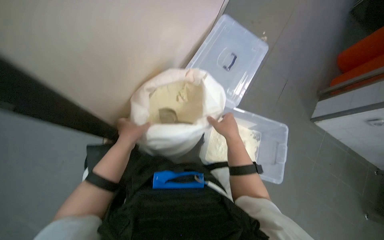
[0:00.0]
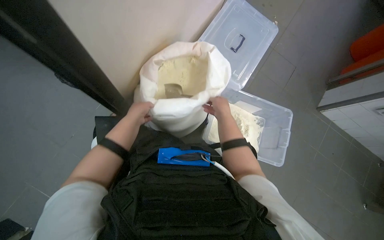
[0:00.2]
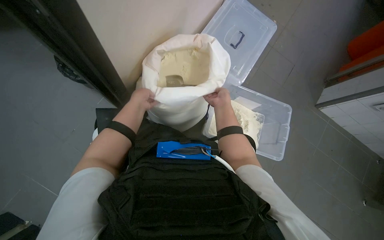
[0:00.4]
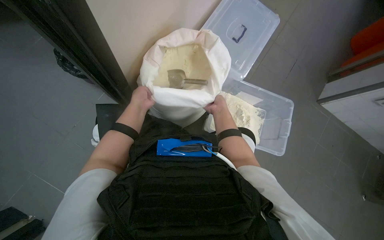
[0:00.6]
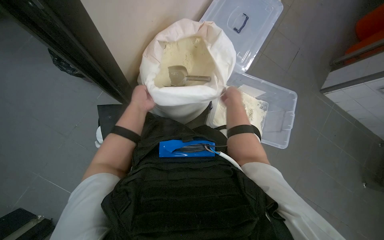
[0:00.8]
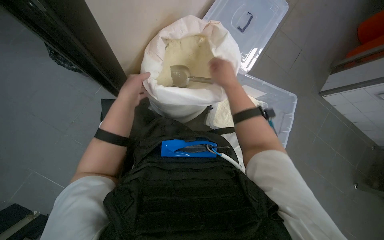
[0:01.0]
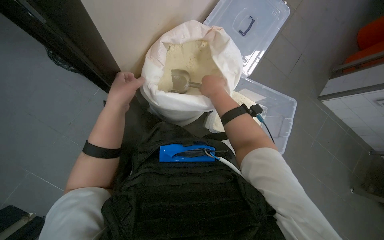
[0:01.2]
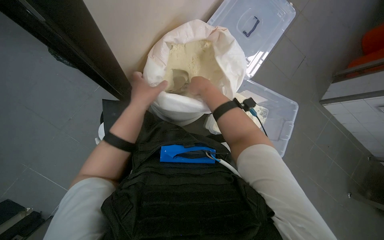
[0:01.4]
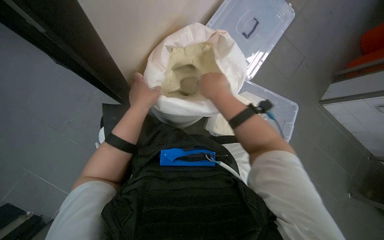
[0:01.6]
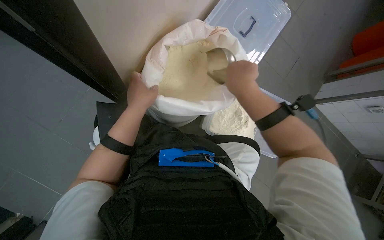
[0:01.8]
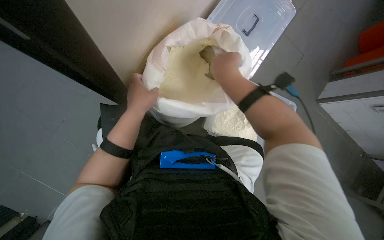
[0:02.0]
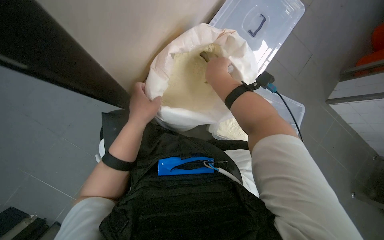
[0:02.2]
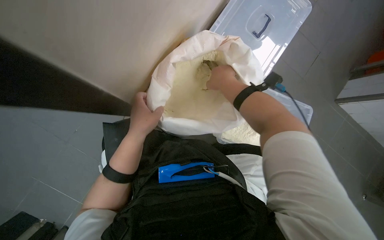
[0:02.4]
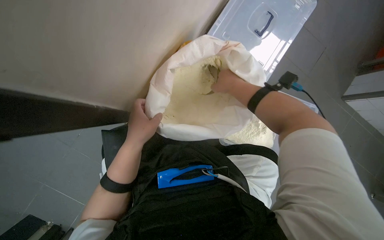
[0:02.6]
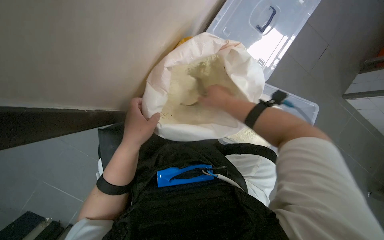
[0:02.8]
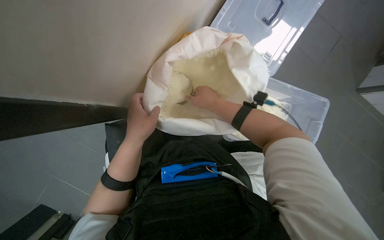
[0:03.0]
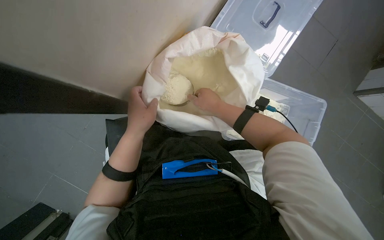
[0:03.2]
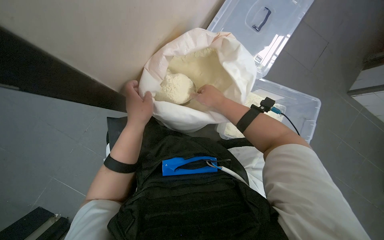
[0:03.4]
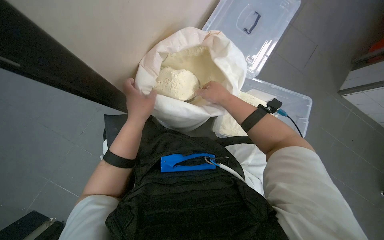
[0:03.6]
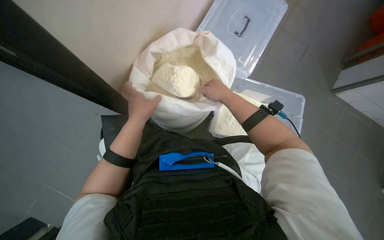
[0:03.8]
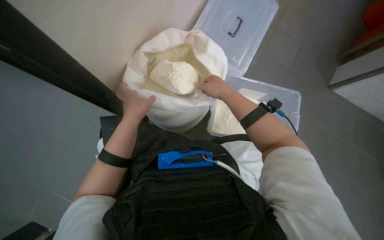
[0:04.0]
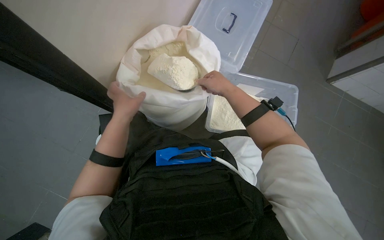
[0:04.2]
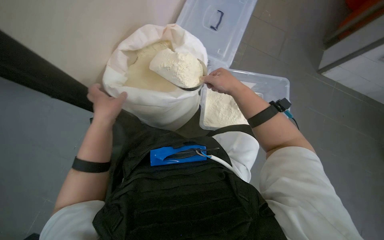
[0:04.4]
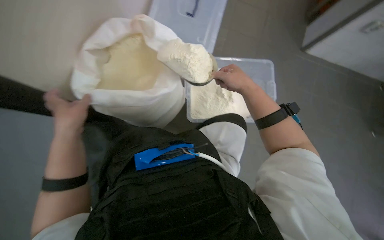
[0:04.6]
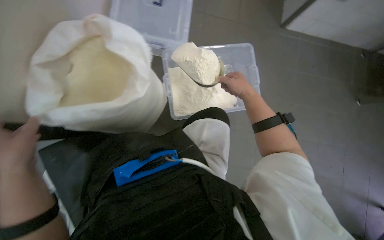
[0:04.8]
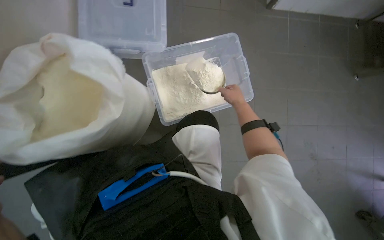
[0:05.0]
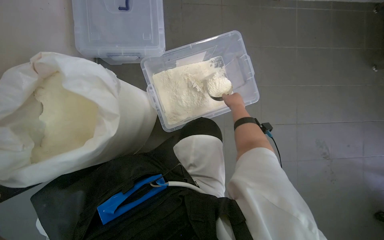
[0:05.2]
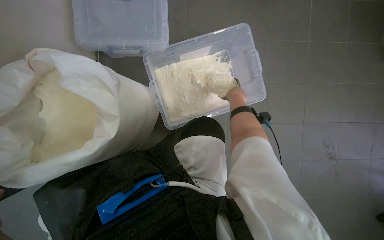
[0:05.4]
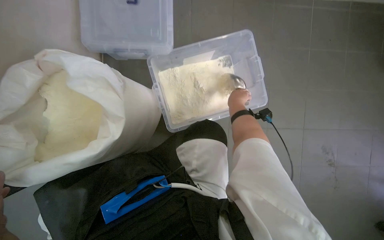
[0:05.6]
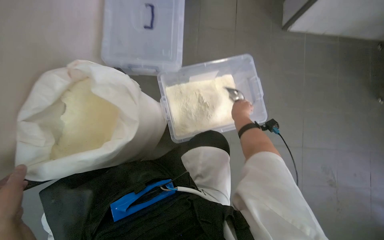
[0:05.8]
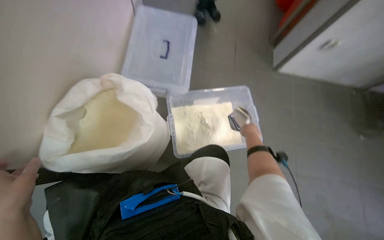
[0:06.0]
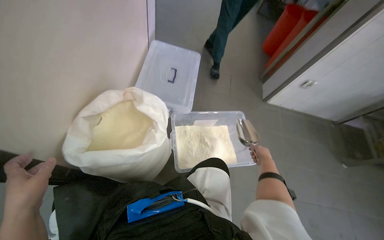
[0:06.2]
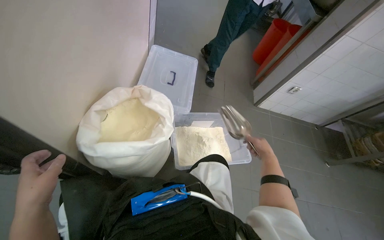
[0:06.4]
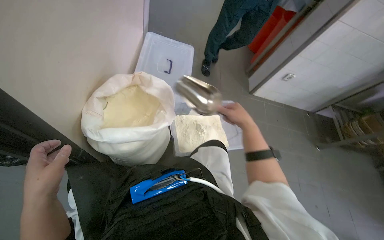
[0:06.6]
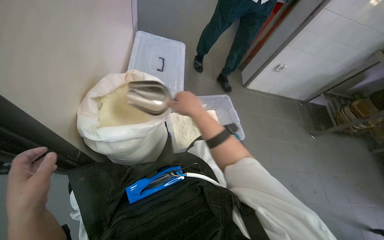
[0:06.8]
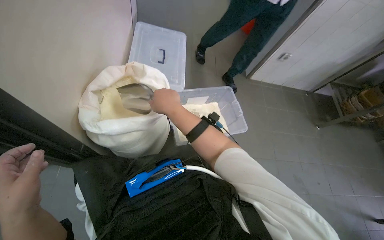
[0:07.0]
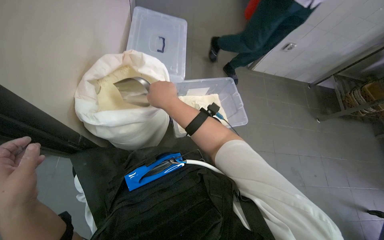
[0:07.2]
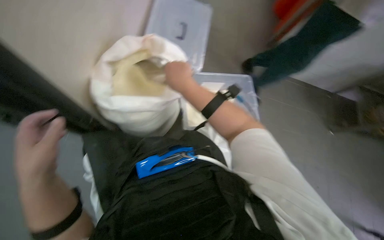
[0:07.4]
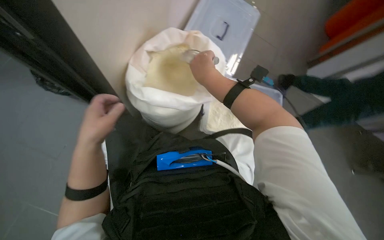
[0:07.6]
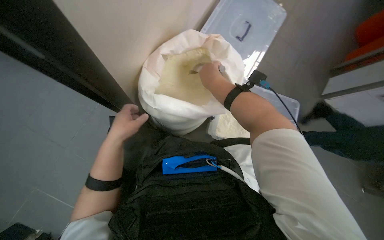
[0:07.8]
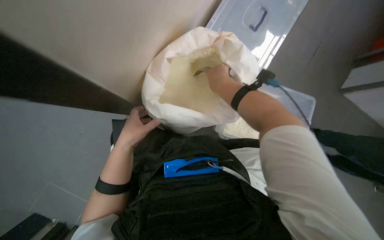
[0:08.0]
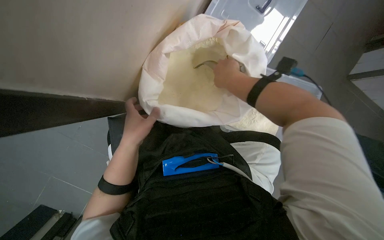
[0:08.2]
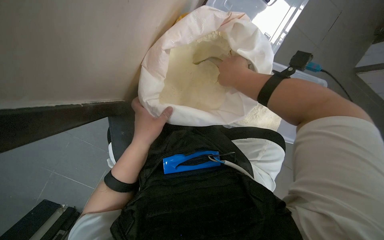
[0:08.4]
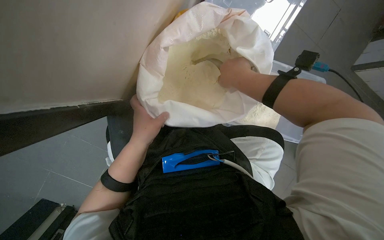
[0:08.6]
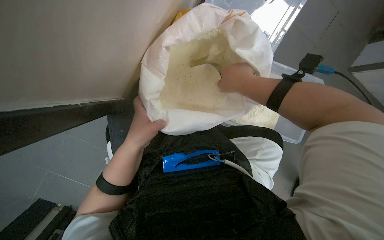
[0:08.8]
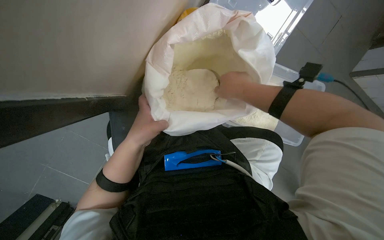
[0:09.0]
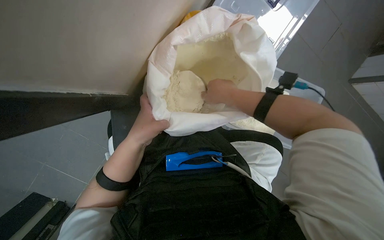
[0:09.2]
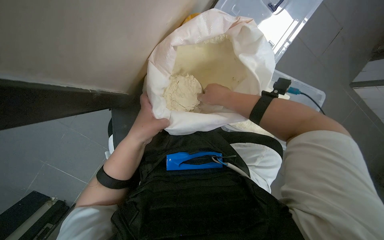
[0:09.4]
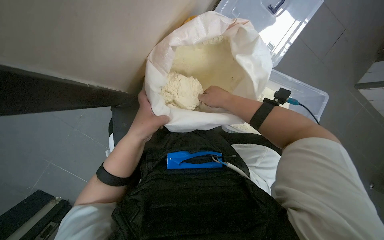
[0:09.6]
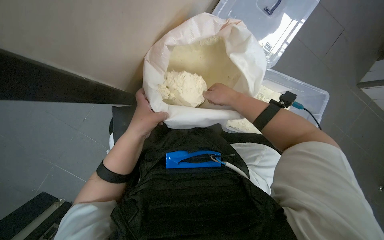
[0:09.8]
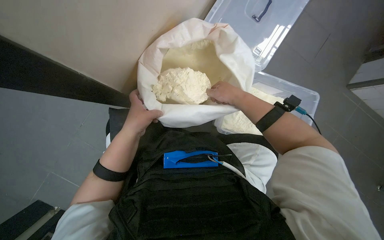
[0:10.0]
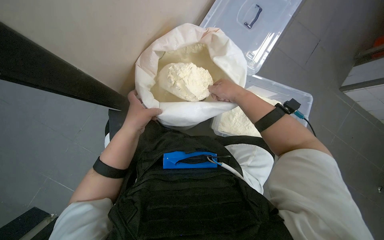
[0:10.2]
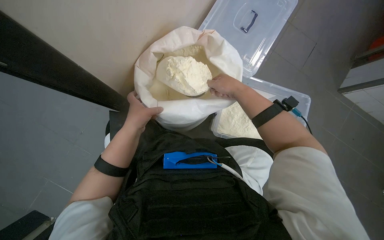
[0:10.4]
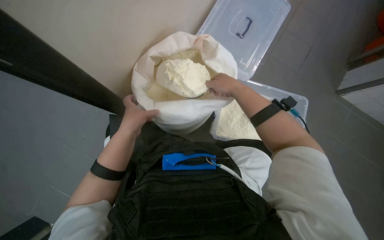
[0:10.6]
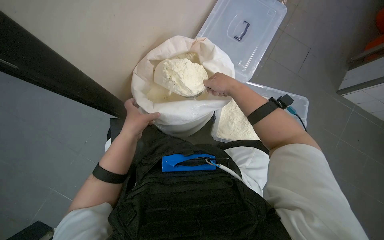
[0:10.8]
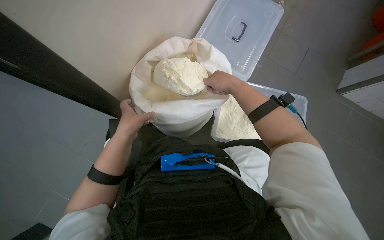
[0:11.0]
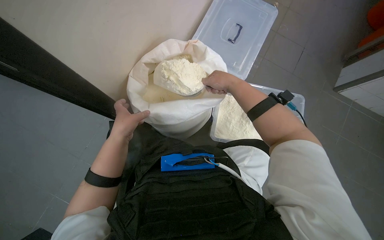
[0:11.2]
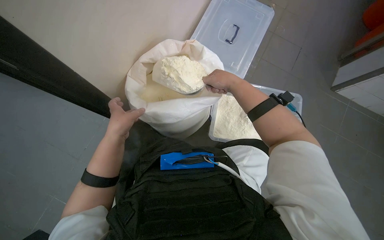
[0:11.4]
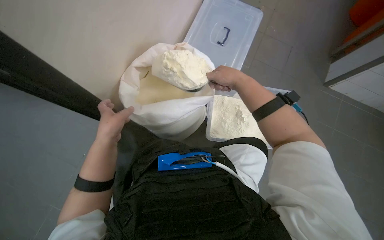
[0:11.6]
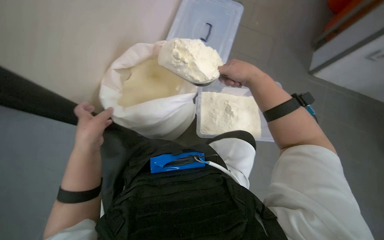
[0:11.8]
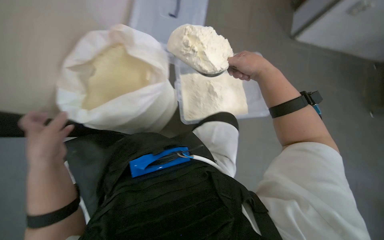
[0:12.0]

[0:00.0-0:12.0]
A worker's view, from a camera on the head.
Job: preparing food.
The whole recording: Scooping powder into container. The worker scoops powder from a large bag into a clear plastic container.
0.0 to 1.6 s: The right hand is displaced to the left by approximately 10 cm, and travels farther from the camera and back again, some 20 cm each way.
1.6 to 3.0 s: The left hand goes approximately 15 cm nearer to the camera; the right hand moves farther from the camera, some 10 cm.
3.0 to 4.4 s: The right hand heads nearer to the camera, covering roughly 15 cm.
6.0 to 7.6 s: The right hand moves to the left and nearer to the camera, roughly 50 cm.
7.6 to 9.0 s: The view tilts about 10 degrees downward.
10.4 to 12.0 s: The right hand shifts about 10 cm nearer to the camera. Meanwhile the left hand shifts approximately 15 cm nearer to the camera.

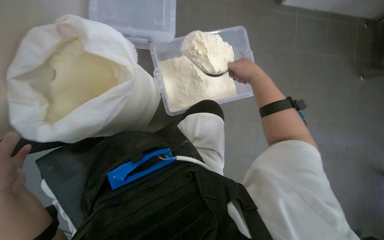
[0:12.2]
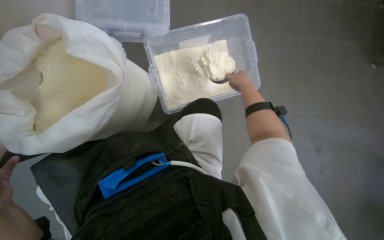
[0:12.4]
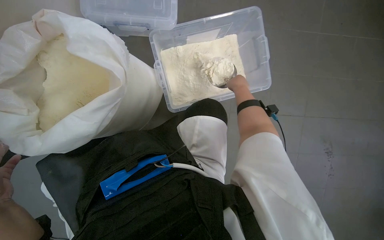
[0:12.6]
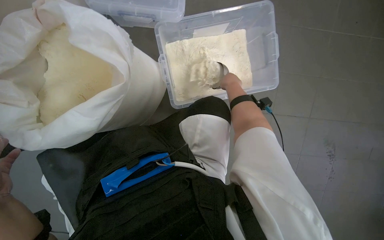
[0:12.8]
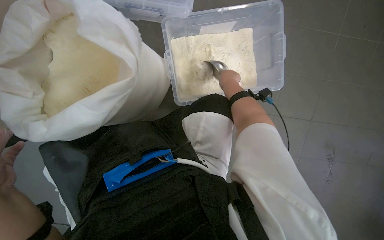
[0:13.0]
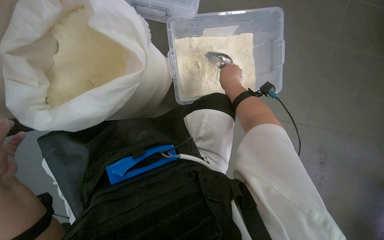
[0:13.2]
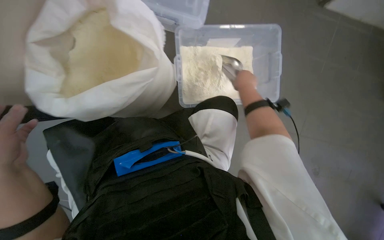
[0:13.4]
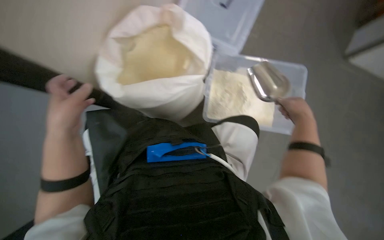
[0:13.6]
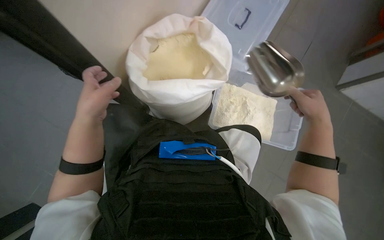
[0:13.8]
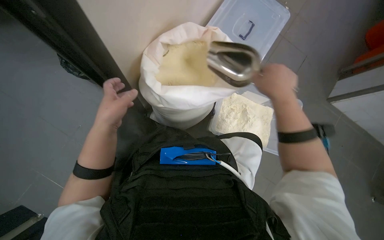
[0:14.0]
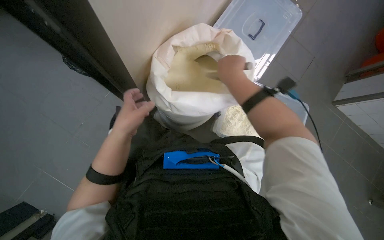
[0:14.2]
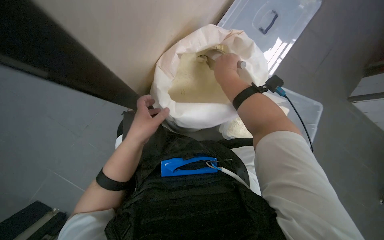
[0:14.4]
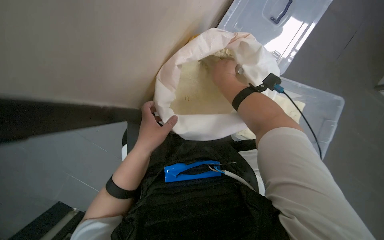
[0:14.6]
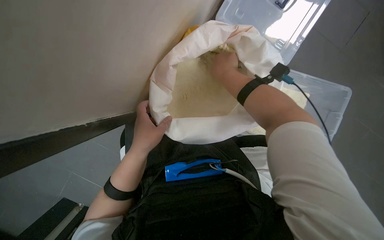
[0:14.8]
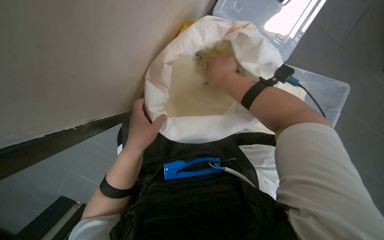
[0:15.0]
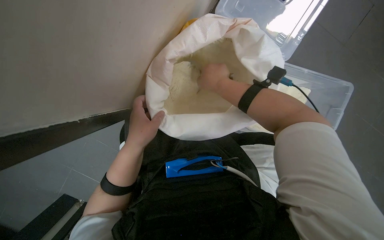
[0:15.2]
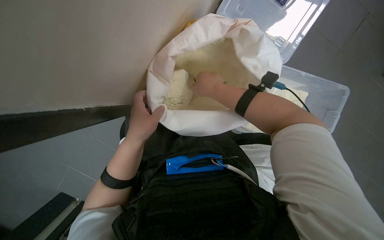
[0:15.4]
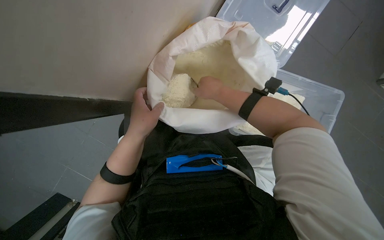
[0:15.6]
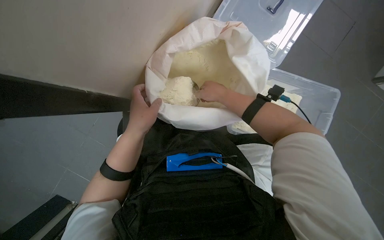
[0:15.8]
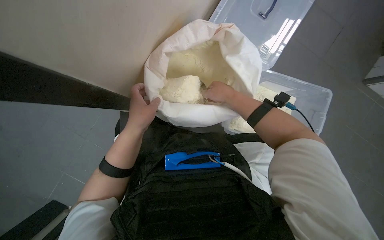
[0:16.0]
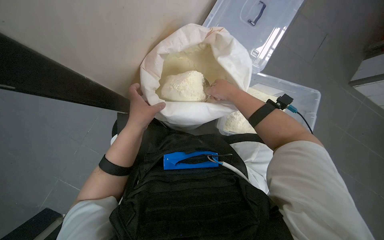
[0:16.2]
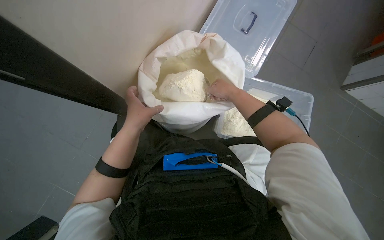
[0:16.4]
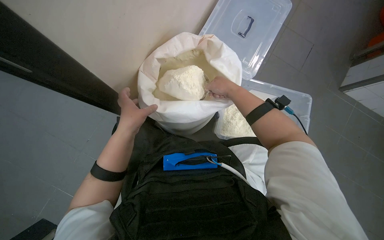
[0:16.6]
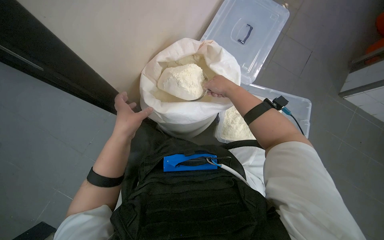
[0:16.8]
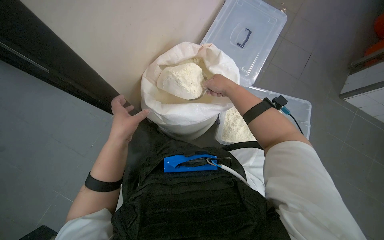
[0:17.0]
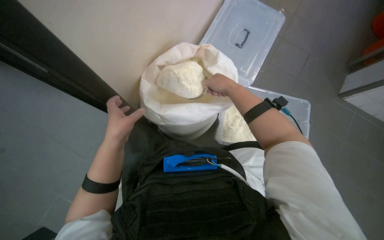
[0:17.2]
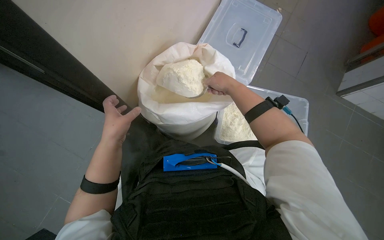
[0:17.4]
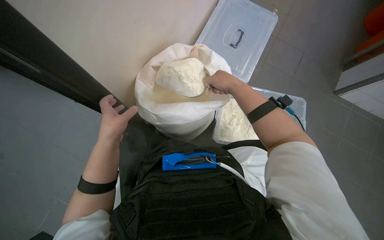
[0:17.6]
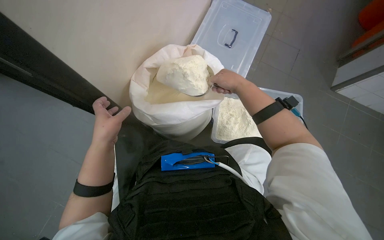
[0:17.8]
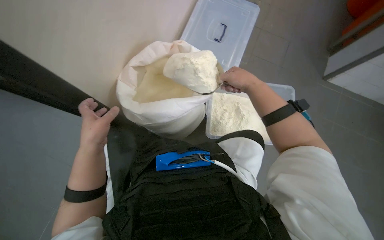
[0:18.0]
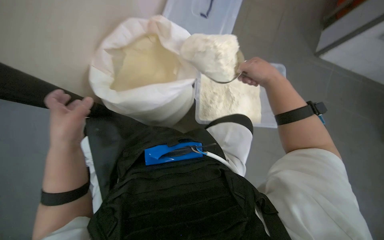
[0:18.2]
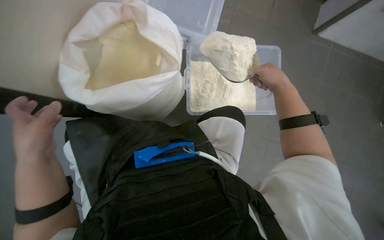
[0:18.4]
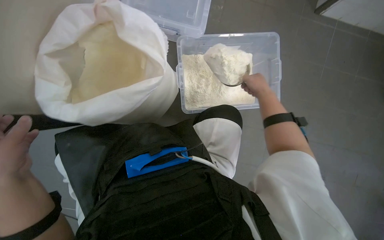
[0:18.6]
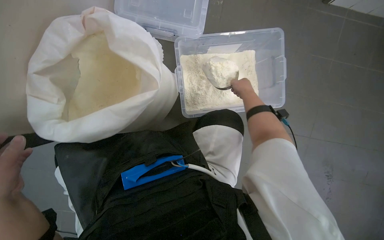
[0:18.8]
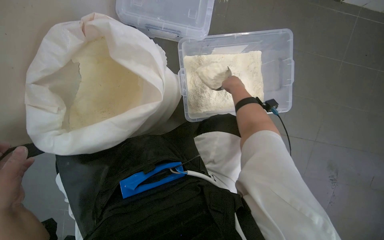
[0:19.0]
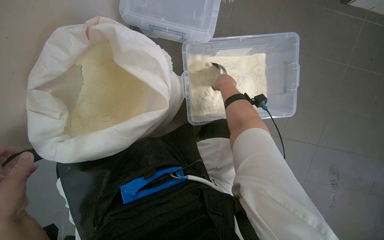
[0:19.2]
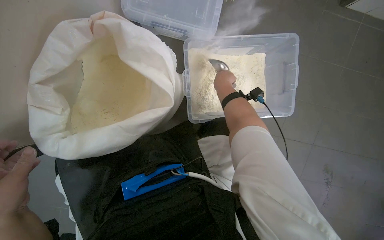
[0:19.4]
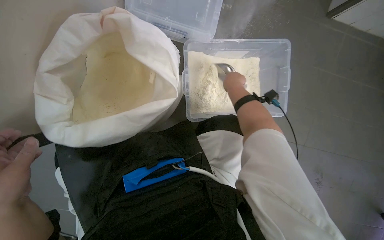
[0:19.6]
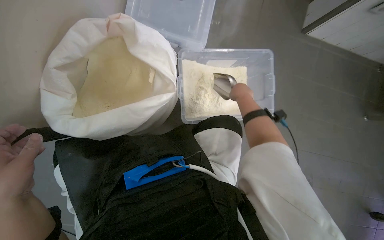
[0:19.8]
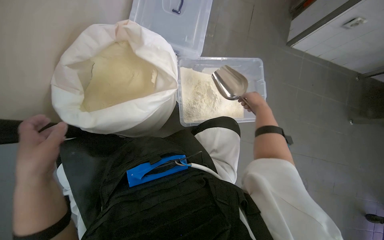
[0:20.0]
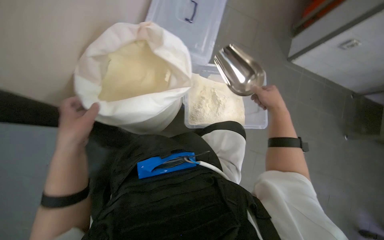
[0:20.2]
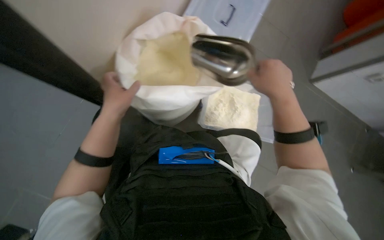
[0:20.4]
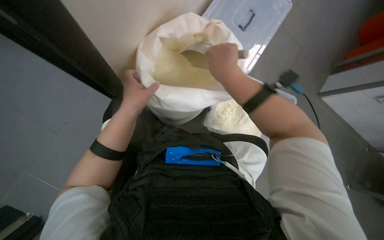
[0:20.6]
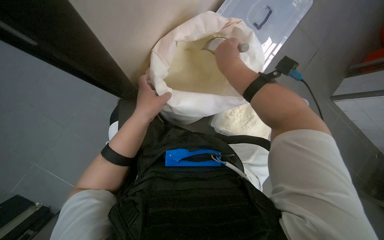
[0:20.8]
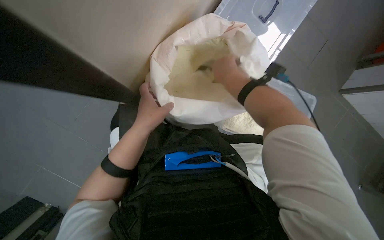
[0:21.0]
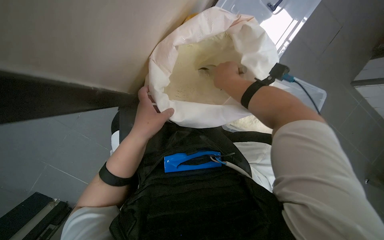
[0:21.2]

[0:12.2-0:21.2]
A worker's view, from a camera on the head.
Job: preparing food.
The whole recording: Scooping powder into container. The worker scoops powder from a large bag into a clear plastic container.
12.2 to 13.8 s: The scene turns approximately 30 degrees clockwise in the picture.
13.8 to 15.2 s: The right hand heads to the left and up the picture, covering approximately 30 cm.
15.2 to 16.6 s: The wearer looks some 15 degrees further upward. The right hand shifts about 10 cm to the right.
16.6 to 18.2 s: The right hand is displaced to the right by approximately 15 cm.
18.2 to 19.8 s: The right hand is displaced farther from the camera by some 10 cm.
19.8 to 21.2 s: The right hand goes about 35 cm to the left and nearer to the camera. The left hand heads farther from the camera, covering some 10 cm.
